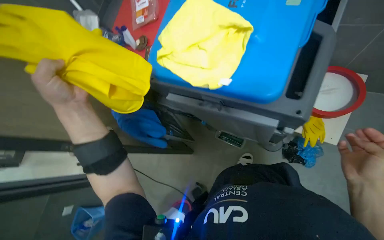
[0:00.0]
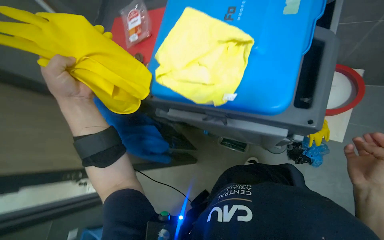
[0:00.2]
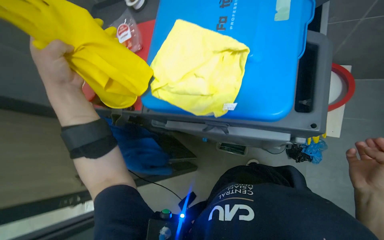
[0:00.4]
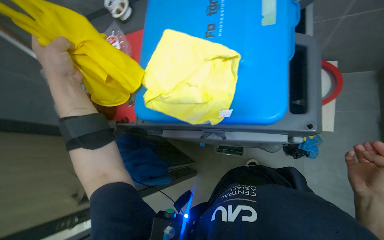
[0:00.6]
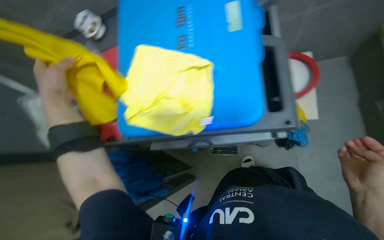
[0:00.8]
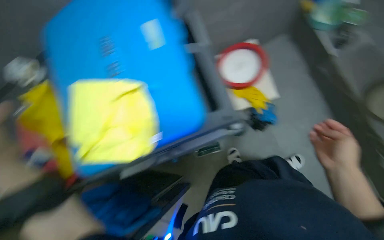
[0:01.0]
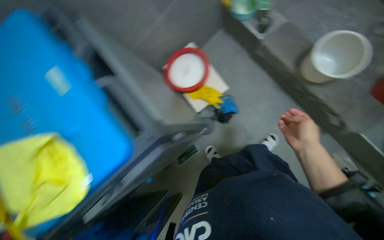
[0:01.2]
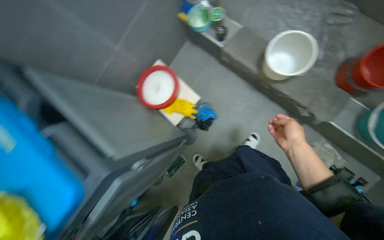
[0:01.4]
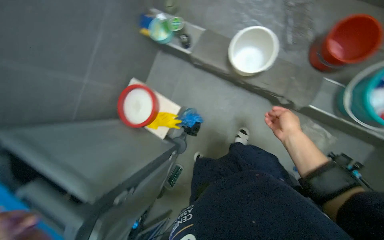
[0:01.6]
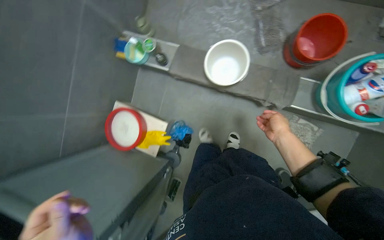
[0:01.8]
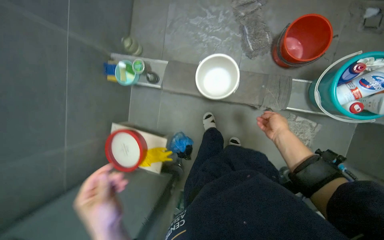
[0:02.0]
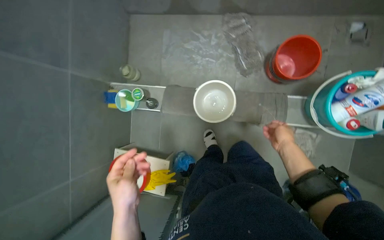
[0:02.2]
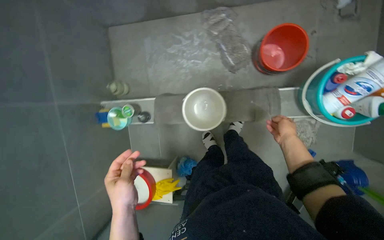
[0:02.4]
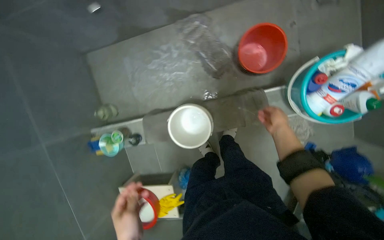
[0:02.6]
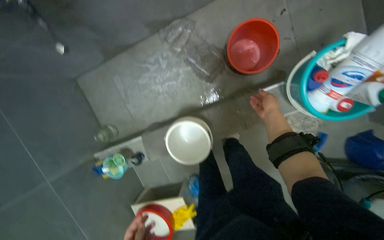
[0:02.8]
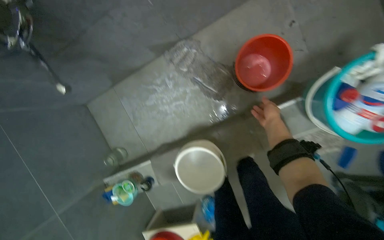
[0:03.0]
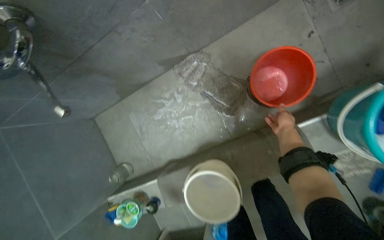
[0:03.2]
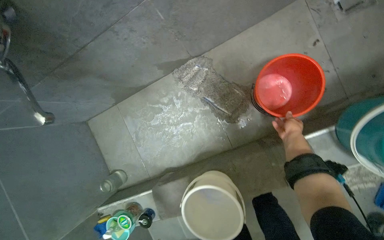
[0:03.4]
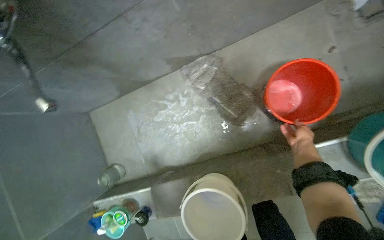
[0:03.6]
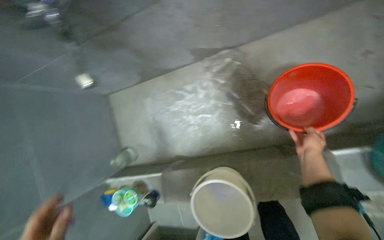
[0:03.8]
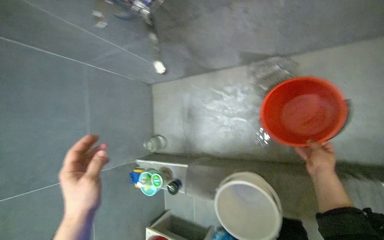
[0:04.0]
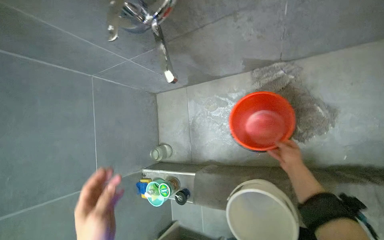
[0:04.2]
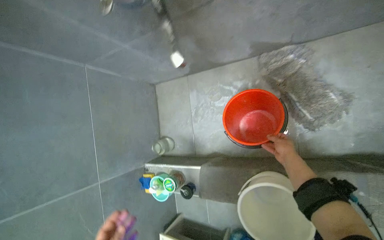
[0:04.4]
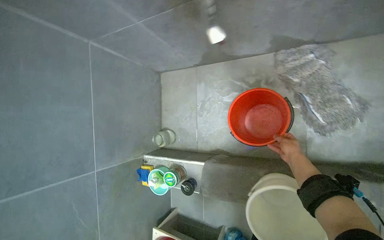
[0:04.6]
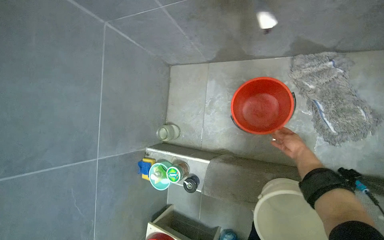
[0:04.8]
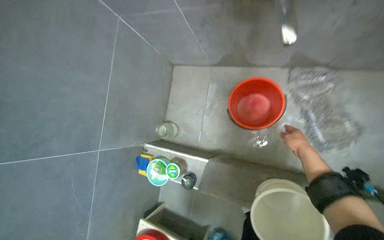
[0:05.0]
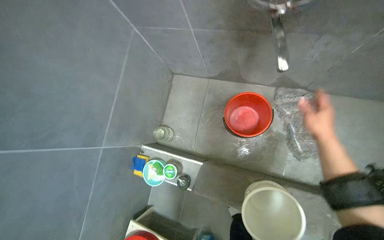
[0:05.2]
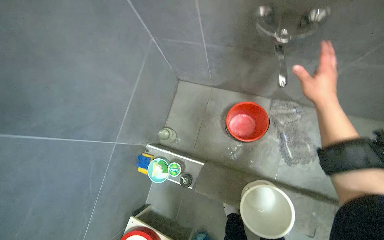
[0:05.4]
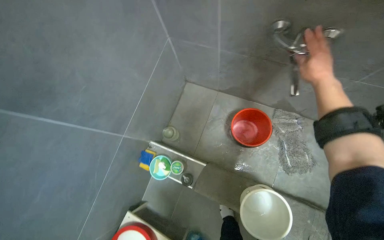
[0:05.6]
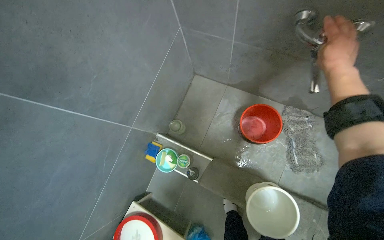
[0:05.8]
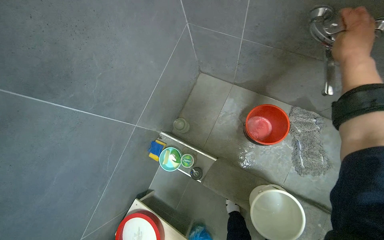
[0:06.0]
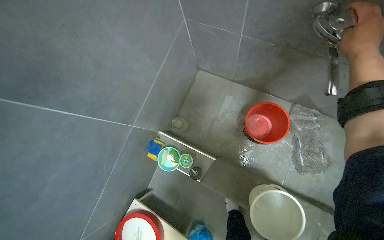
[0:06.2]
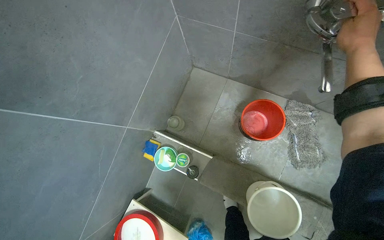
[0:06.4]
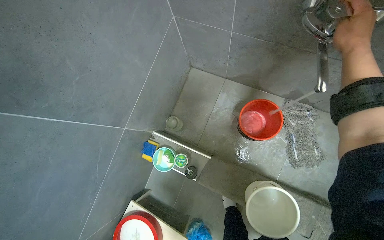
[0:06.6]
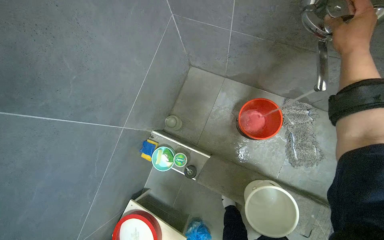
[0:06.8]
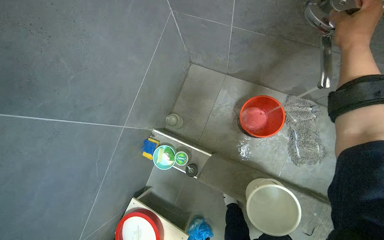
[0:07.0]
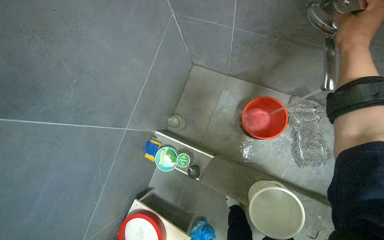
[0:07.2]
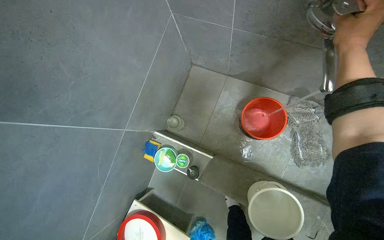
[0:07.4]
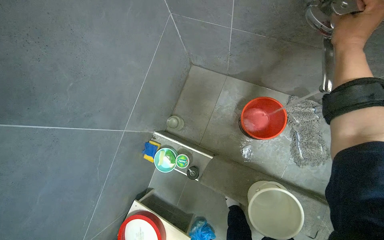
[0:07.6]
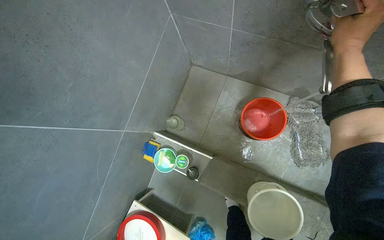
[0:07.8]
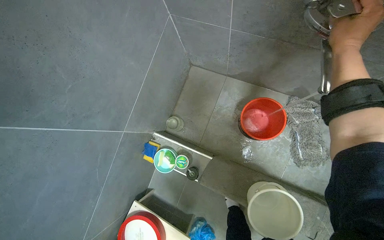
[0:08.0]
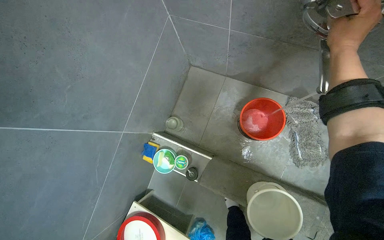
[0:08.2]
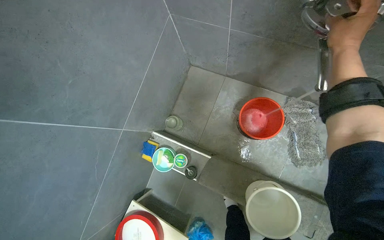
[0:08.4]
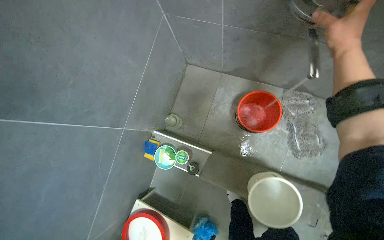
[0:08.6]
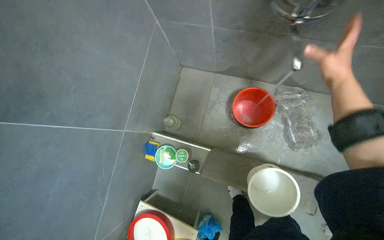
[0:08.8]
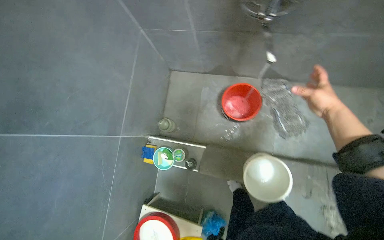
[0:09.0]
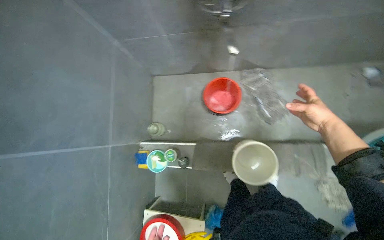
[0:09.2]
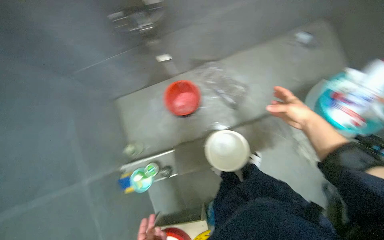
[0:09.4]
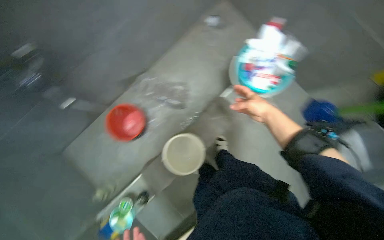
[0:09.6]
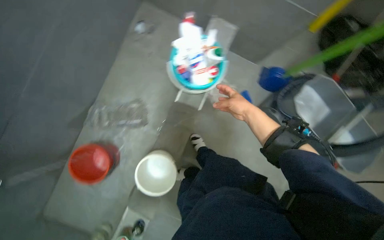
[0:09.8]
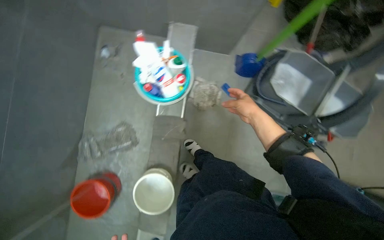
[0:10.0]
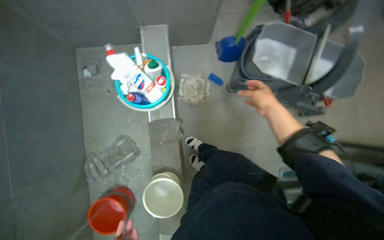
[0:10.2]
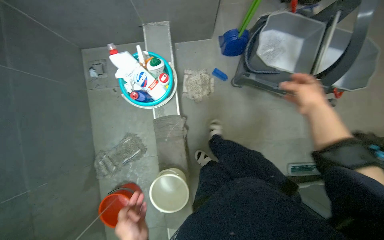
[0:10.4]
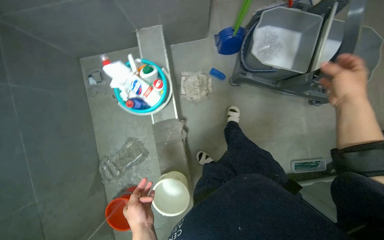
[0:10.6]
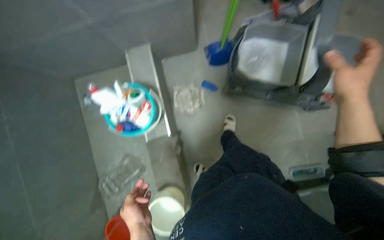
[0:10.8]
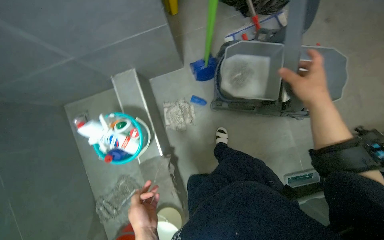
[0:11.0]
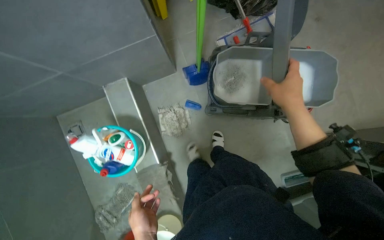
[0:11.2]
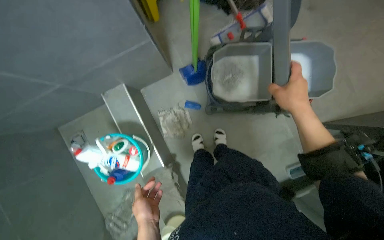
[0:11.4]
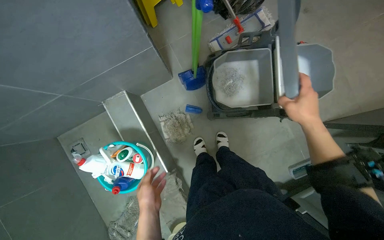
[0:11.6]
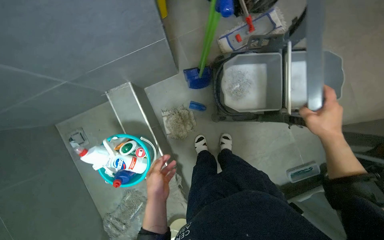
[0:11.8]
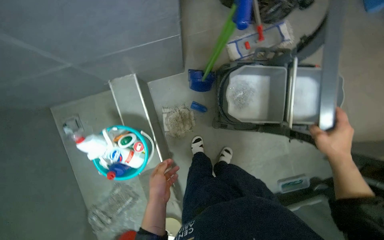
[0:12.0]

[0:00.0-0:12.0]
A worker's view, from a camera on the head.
Job: preparing cleaning supplies.
The whole recording: Setting up cleaning equipment. The worker gathers buckets, fills one with water, and positions the cleaning cart.
0:00.0 to 0:01.6: The head rotates roughly 85 degrees to the right. The camera pitches upward, by about 10 degrees.
0:01.6 to 0:03.0: The head travels about 70 cm. The scene turns about 50 degrees counterclockwise in the picture.
0:03.0 to 0:04.4: The head turns to the left by about 25 degrees. The right hand shifts about 25 cm farther from the camera.
0:04.4 to 0:06.0: The head travels to the left, approximately 50 cm. The view pans to the right by about 15 degrees. The scene turns some 30 degrees clockwise in the picture.
0:07.6 to 0:09.0: The right hand is displaced down the picture and to the right by roughly 30 cm.
0:09.0 to 0:10.4: The camera is carried about 70 cm. The head rotates some 105 degrees to the right.
0:10.4 to 0:12.0: The right hand moves to the right, approximately 10 cm.

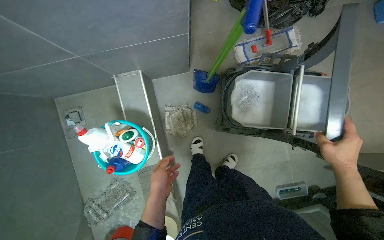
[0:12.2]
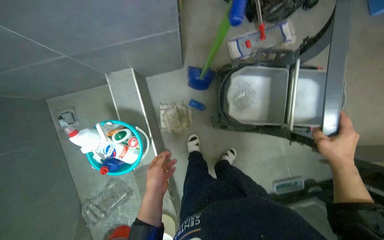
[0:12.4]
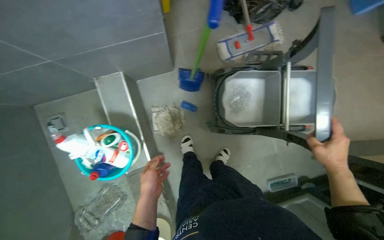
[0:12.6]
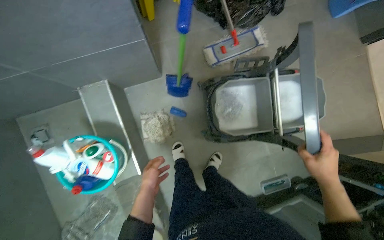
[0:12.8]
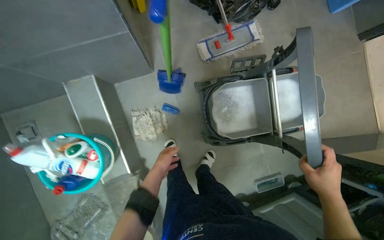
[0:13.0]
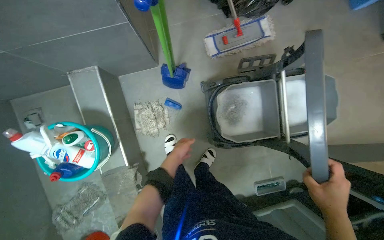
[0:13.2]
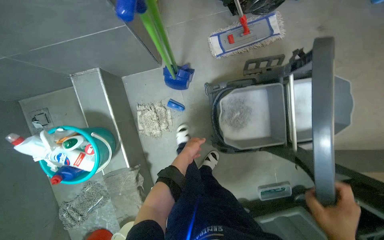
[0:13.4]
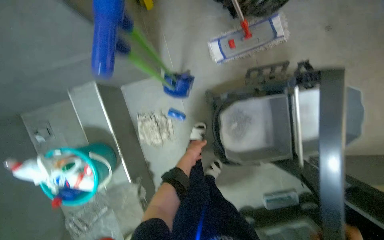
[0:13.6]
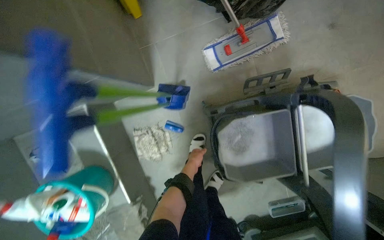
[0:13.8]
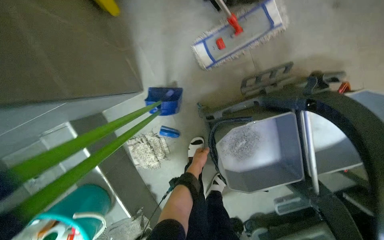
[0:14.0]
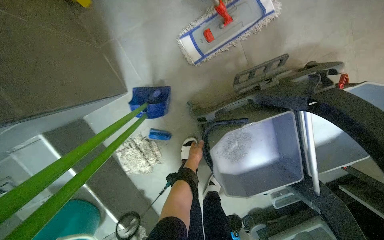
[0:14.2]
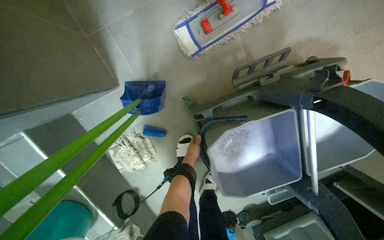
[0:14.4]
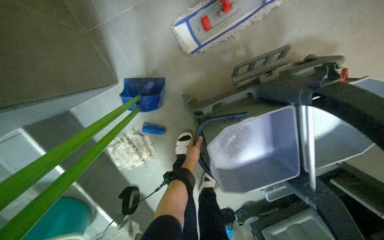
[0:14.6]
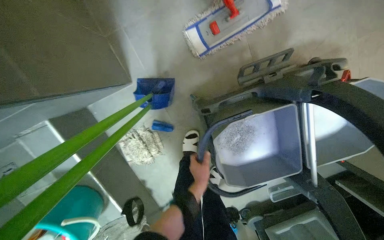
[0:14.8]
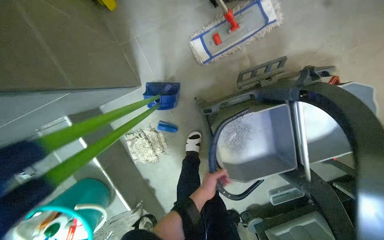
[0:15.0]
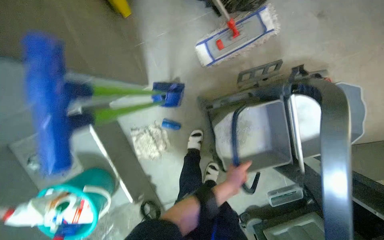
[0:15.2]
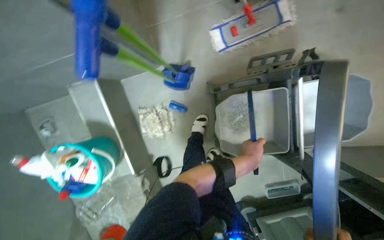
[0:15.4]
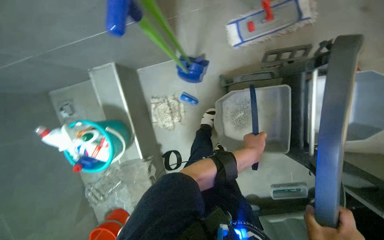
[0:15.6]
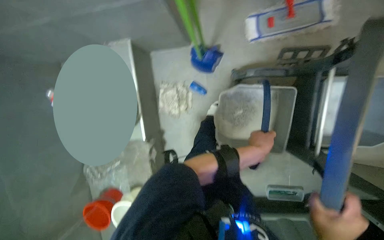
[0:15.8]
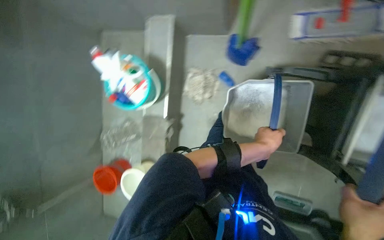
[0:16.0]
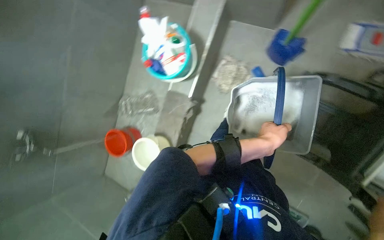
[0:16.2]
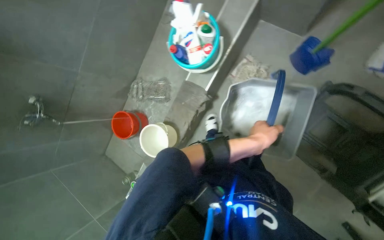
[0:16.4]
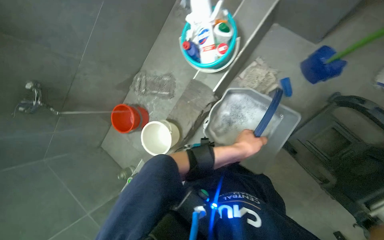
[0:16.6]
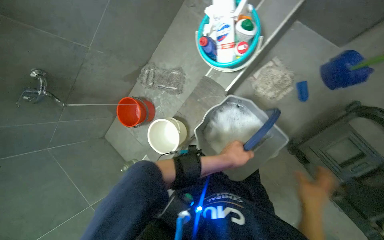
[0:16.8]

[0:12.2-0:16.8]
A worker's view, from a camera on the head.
Job: preparing cleaning supplies.
The whole recording: Setting up cleaning equipment. The worker gathers buckets, fills one with water, and positions the cleaning cart.
0:12.2 to 0:13.8: The wearer moves roughly 40 cm.
0:13.8 to 0:15.2: The left hand goes some 20 cm to the right and nearer to the camera.
0:15.2 to 0:16.8: The camera travels about 60 cm. The wearer looks approximately 65 degrees further to the left.

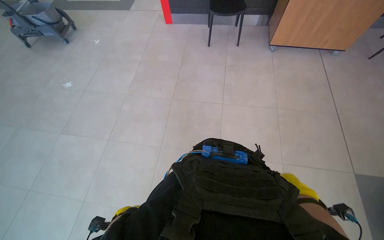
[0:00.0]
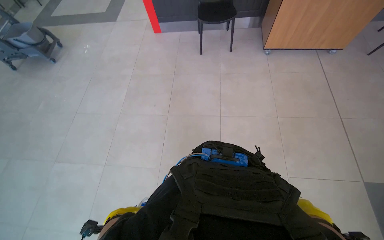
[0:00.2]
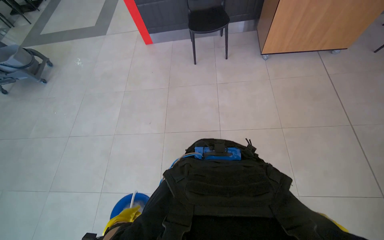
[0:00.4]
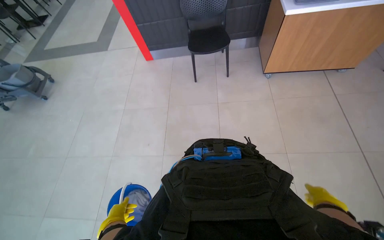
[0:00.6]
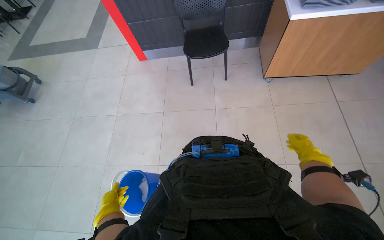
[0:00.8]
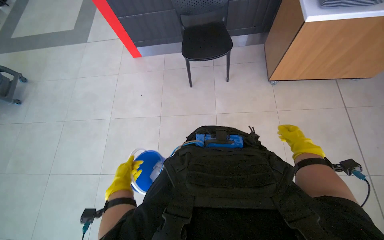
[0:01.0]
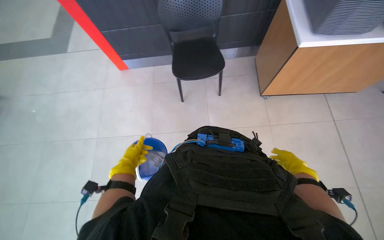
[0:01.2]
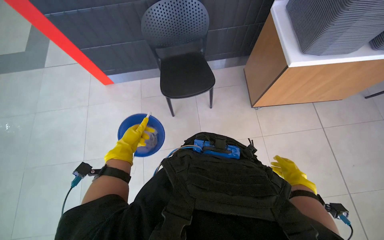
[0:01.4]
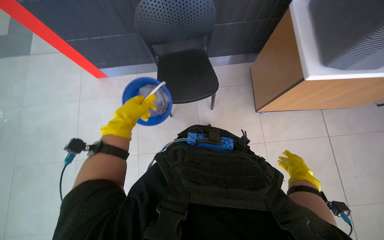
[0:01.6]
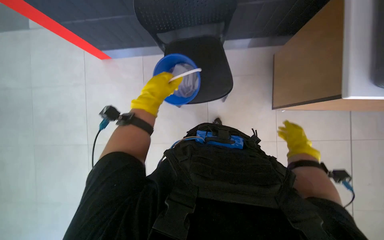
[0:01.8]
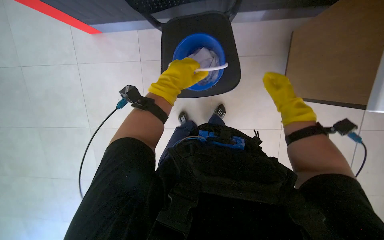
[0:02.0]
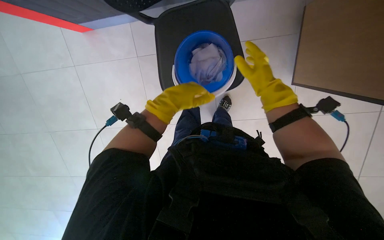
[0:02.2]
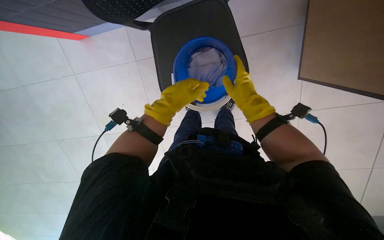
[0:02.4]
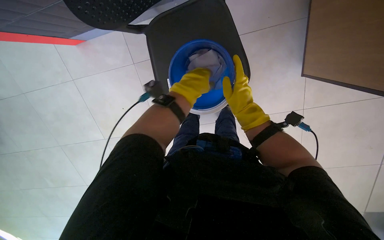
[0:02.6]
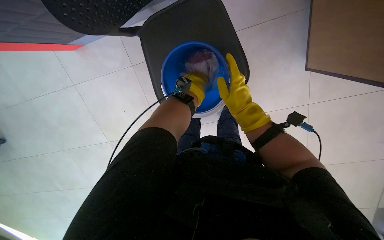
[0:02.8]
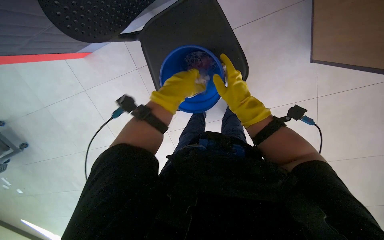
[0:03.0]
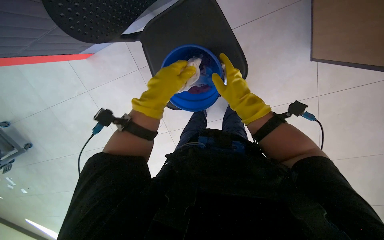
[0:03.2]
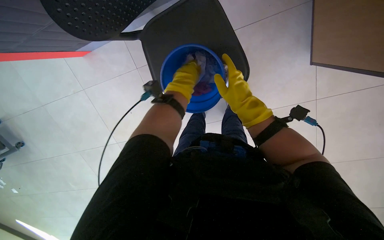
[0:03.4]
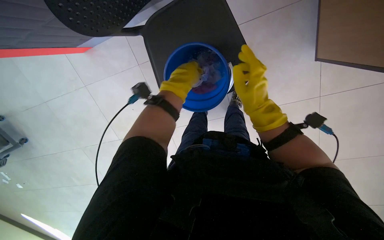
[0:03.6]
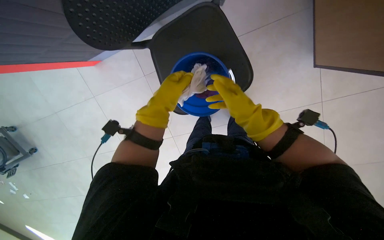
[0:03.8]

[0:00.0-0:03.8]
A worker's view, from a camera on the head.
Job: wiping surfaces.
The whole recording: Cleaning various surfaces. The worker prepares a cloth and cleans multiple surfaces including a picture, plant, wall, window, table, and chair.
0:00.0 to 0:01.2: The camera travels some 1 m.
0:01.2 to 0:02.6: The right hand heads up the picture and to the left, covering some 60 cm, while the left hand heads up the picture and to the right, covering some 60 cm.
0:02.6 to 0:03.8: The left hand goes nearer and farther, about 15 cm each way, reversing 2 times.
